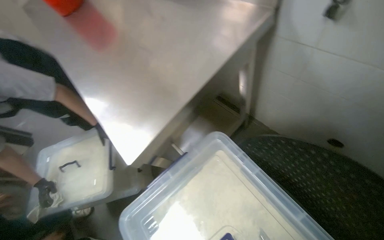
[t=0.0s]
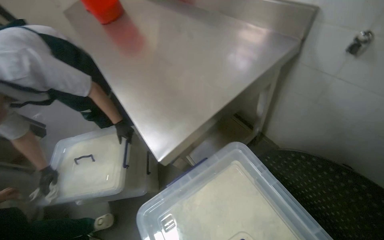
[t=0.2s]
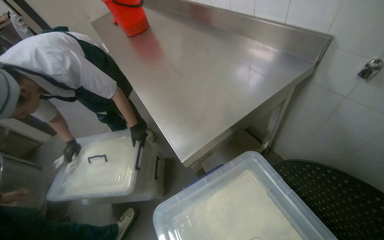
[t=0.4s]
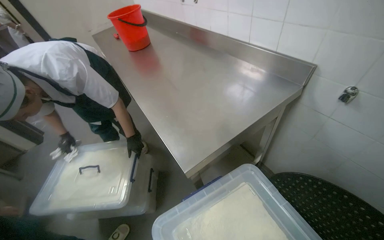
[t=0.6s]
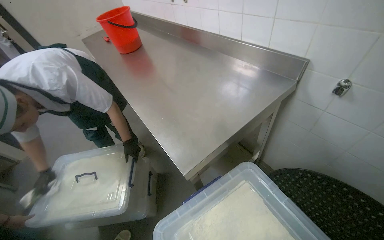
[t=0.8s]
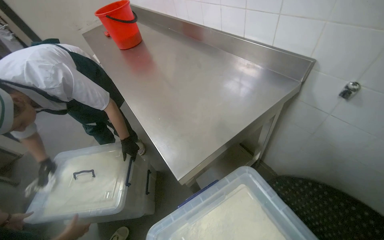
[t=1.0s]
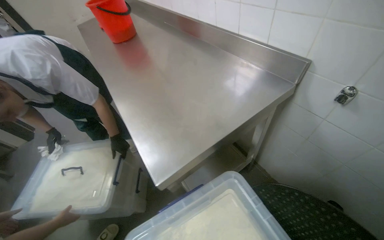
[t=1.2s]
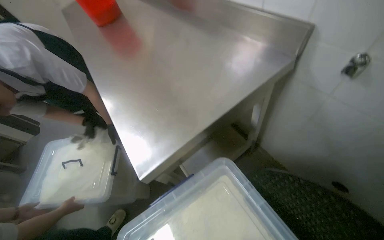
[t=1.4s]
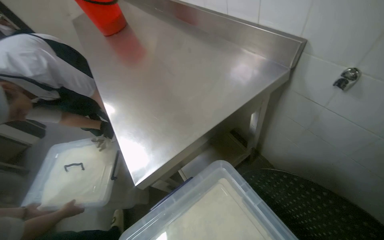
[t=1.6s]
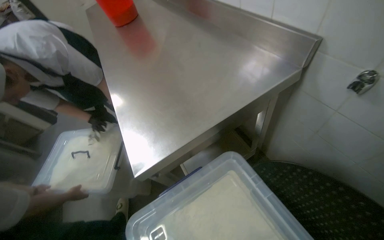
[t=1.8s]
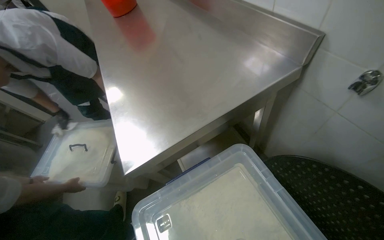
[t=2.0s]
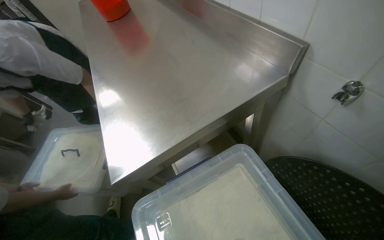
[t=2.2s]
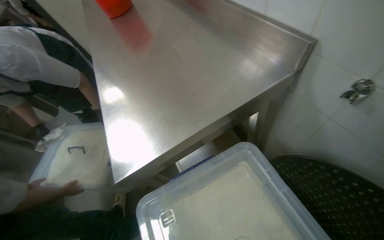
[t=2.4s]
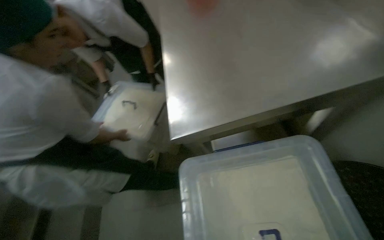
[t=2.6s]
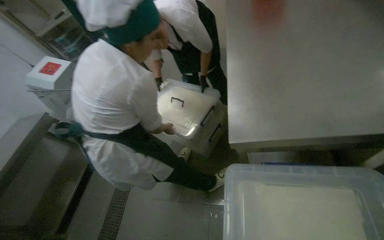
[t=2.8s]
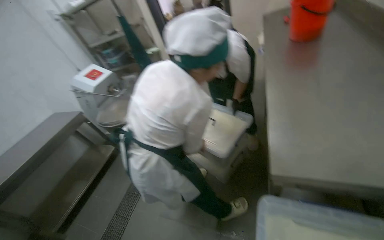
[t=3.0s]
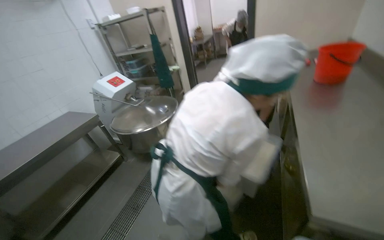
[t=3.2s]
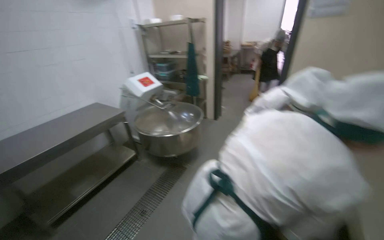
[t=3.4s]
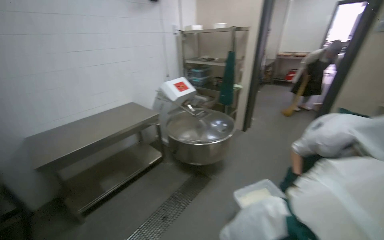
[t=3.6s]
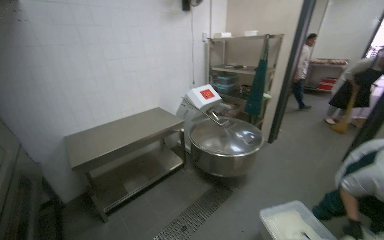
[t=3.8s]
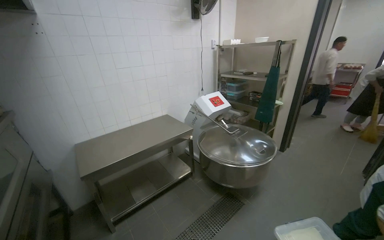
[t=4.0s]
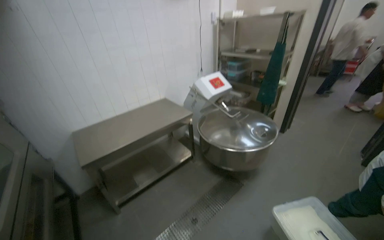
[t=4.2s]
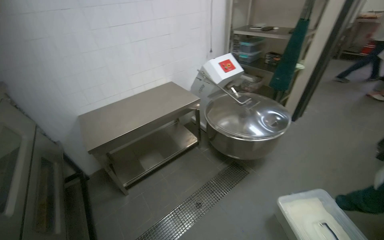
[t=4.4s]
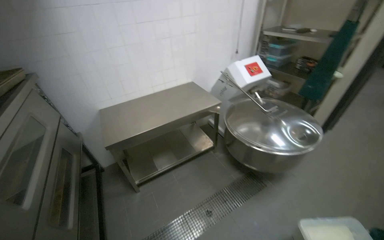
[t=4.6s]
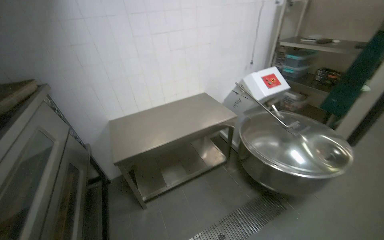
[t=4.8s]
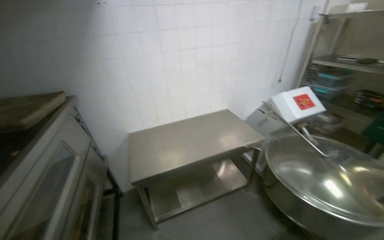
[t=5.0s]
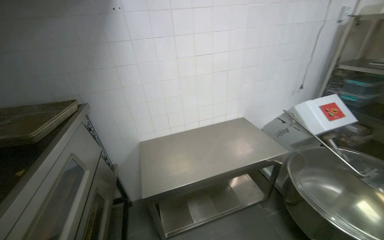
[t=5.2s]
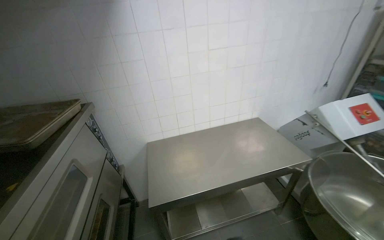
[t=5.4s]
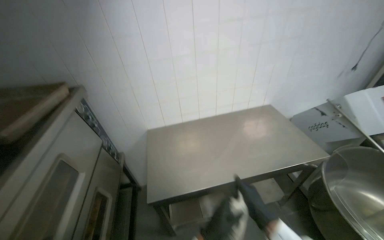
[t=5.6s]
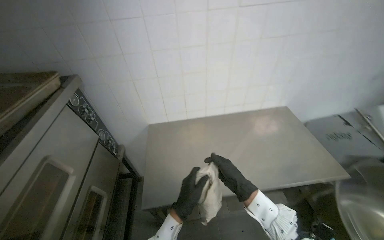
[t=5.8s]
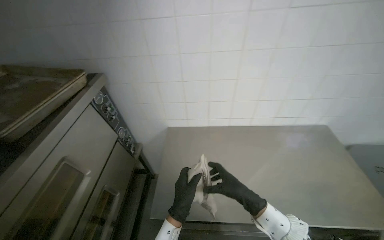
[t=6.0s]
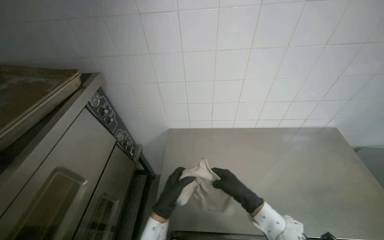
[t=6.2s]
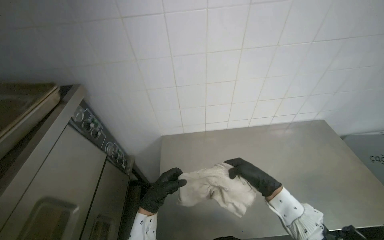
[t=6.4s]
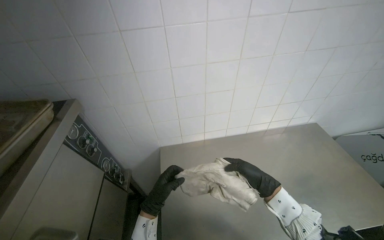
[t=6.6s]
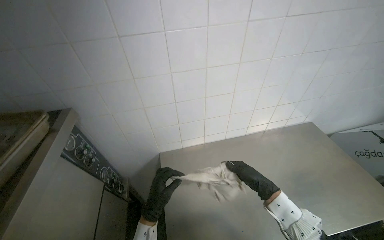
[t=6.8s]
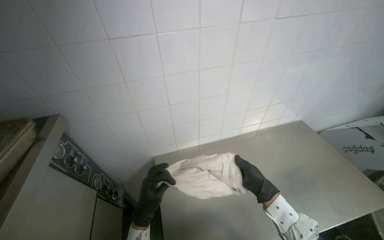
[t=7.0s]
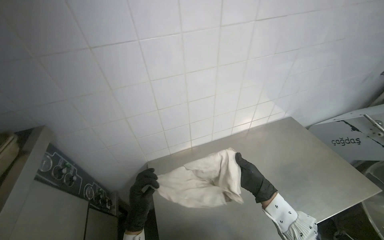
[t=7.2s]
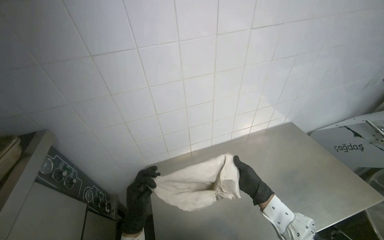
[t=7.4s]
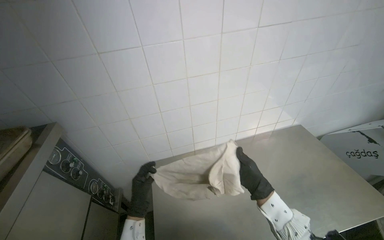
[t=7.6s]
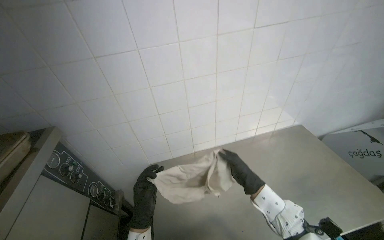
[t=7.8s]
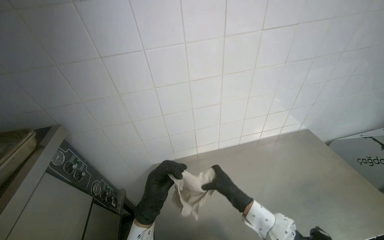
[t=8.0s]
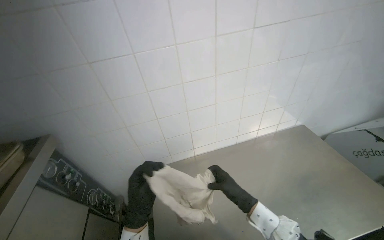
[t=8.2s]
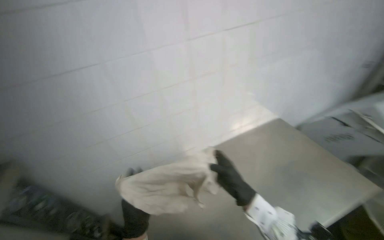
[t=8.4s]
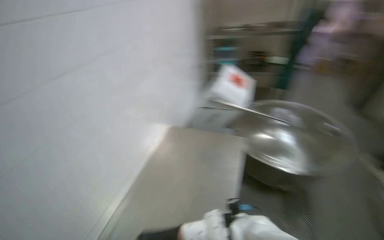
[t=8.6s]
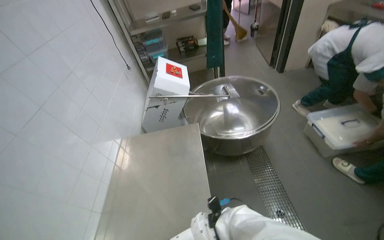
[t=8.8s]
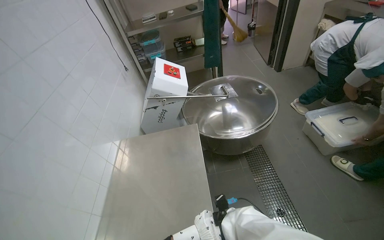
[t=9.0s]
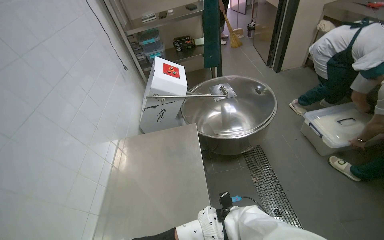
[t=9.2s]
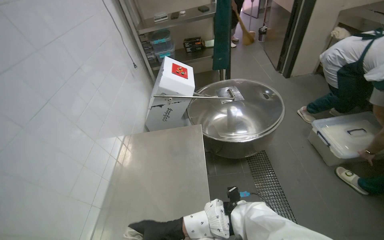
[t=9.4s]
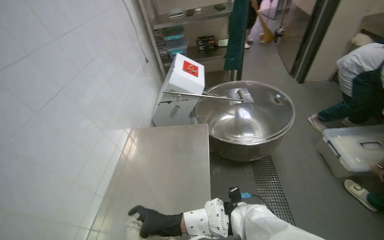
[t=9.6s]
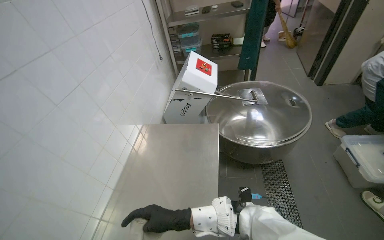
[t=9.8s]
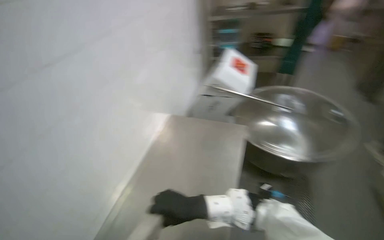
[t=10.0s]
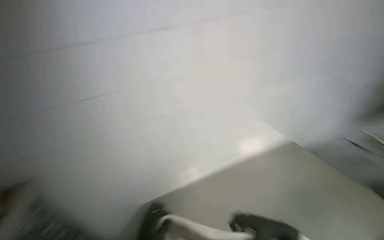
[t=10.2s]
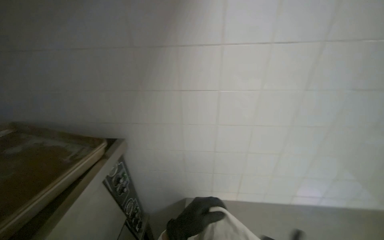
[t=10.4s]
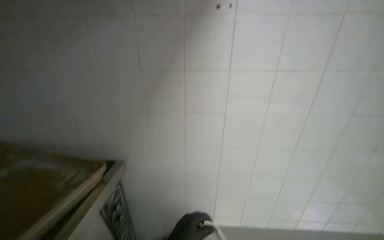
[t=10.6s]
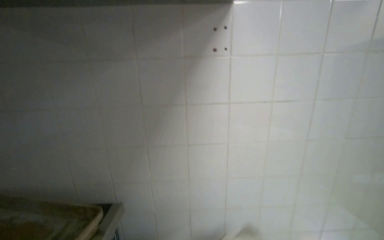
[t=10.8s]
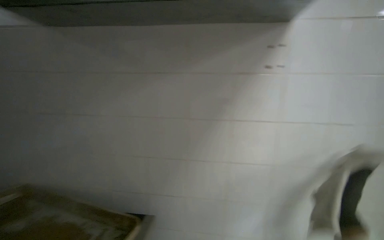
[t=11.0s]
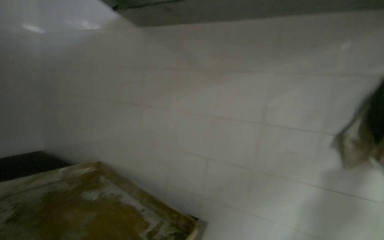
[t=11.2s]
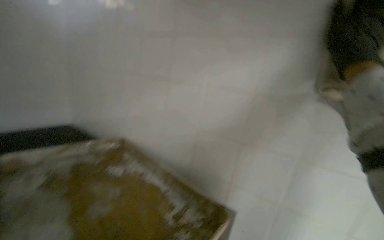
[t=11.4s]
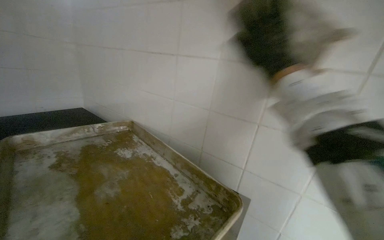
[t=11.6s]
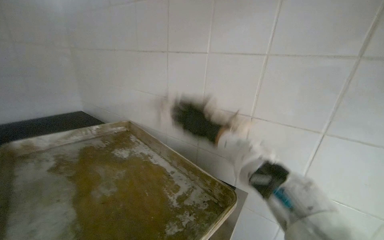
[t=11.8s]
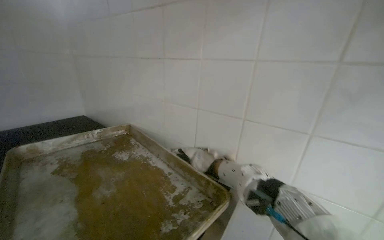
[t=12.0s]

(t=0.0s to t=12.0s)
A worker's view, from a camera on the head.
Job: wiping surfaces.
The whole recording: Wiping tiled kitchen wall. The worker wipes the tiled kitchen wall with a cleaning cloth, moving items like knives and a magnetic strip to clean the surface thoroughly.
t=1.6s - t=3.0s: The wearer looks some 50 degrees further to the left.
t=3.0s - t=4.4s: The wearer moves about 80 cm. The head turns to the left by roughly 35 degrees.
t=4.4s - t=6.0s: The wearer moves some 90 cm. The head turns to the left by roughly 40 degrees.
t=6.0s - t=7.6s: The wearer's head swings about 15 degrees to the right.
t=7.6s - t=9.0s: The wearer looks some 80 degrees further to the right.
t=9.0s - t=10.4s: The wearer looks roughly 55 degrees further to the left.
t=10.4s - t=12.0s: The view pans to the left by approximately 25 degrees. The view tilts approximately 15 degrees upward.

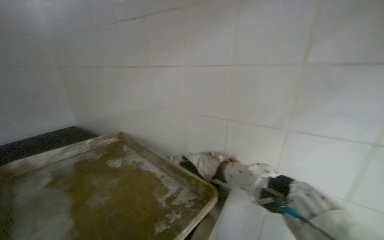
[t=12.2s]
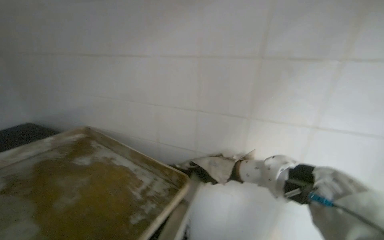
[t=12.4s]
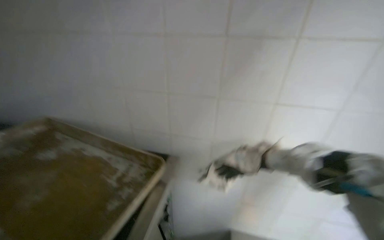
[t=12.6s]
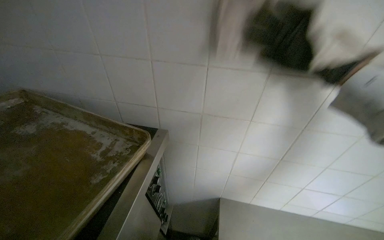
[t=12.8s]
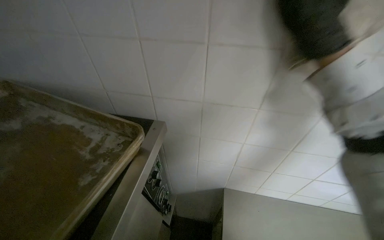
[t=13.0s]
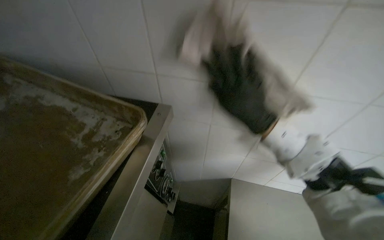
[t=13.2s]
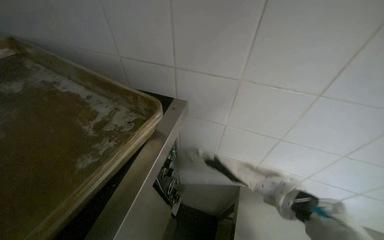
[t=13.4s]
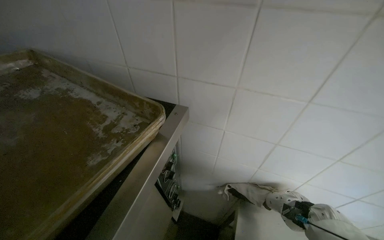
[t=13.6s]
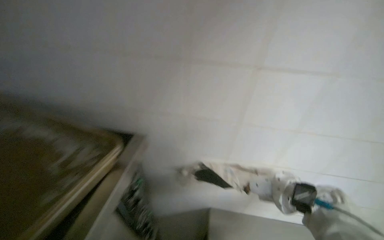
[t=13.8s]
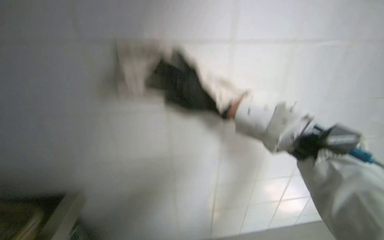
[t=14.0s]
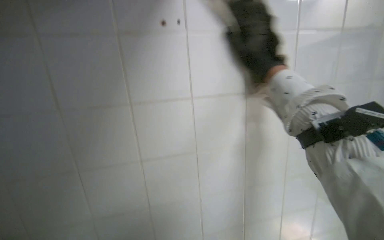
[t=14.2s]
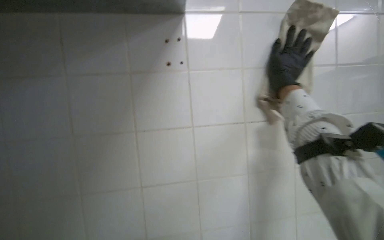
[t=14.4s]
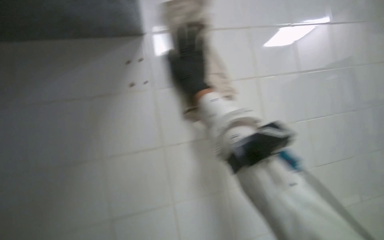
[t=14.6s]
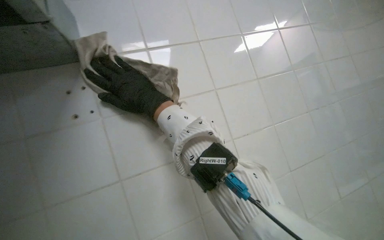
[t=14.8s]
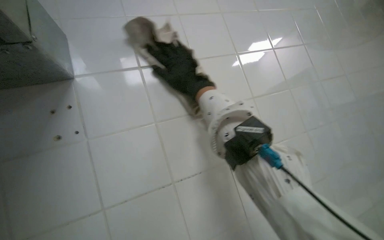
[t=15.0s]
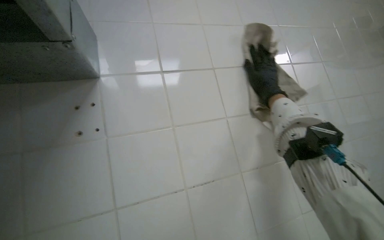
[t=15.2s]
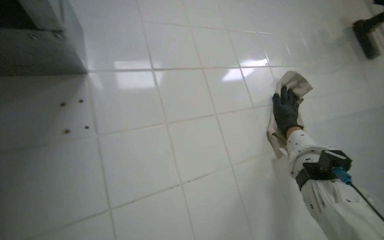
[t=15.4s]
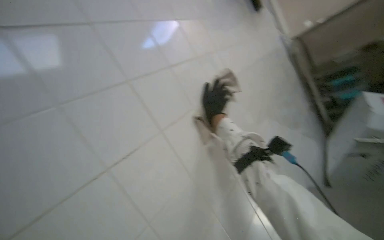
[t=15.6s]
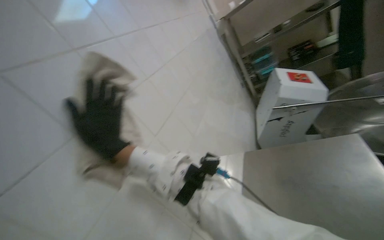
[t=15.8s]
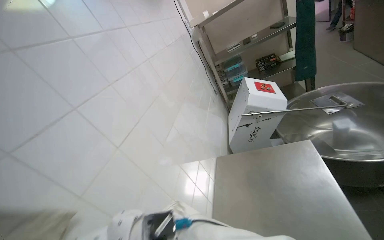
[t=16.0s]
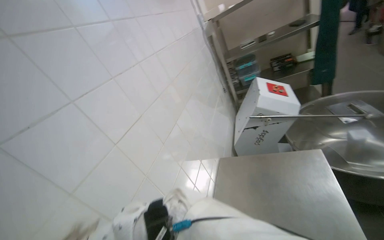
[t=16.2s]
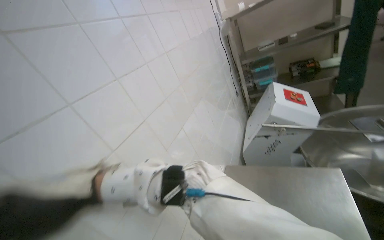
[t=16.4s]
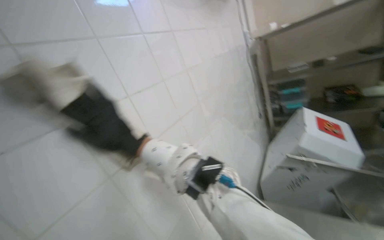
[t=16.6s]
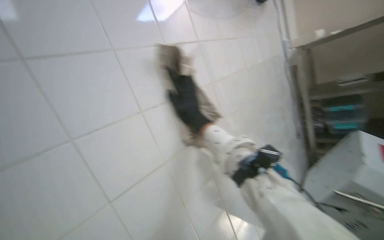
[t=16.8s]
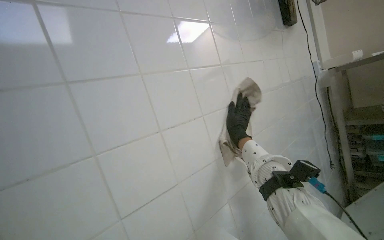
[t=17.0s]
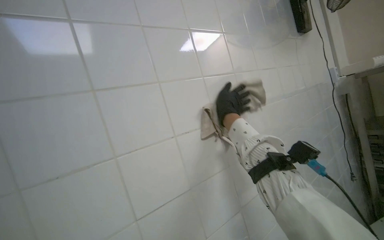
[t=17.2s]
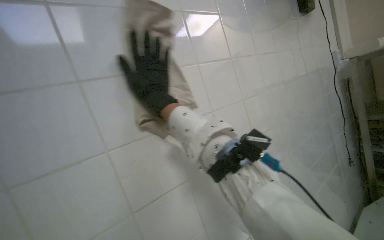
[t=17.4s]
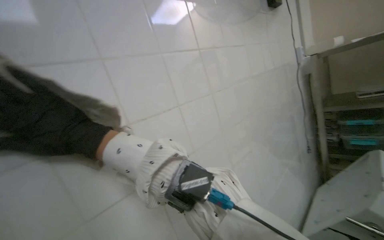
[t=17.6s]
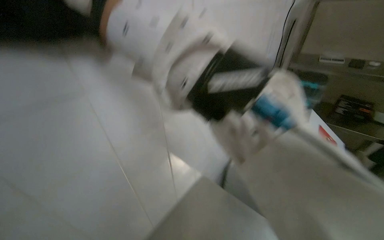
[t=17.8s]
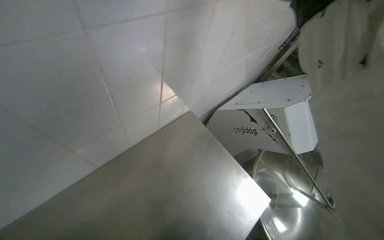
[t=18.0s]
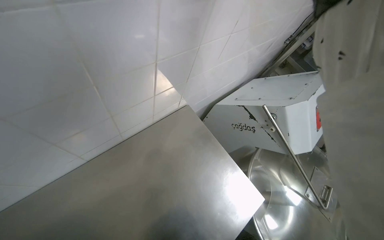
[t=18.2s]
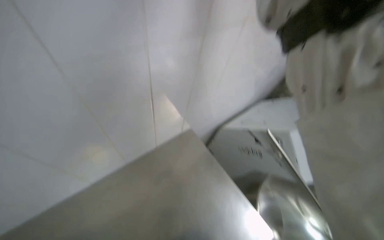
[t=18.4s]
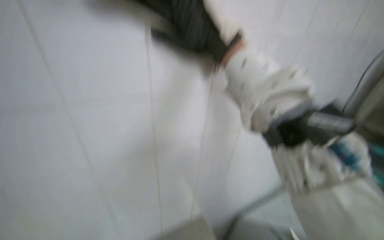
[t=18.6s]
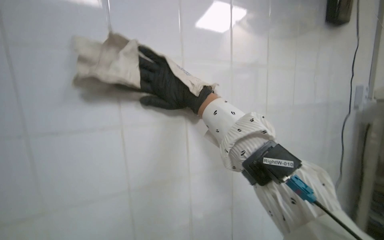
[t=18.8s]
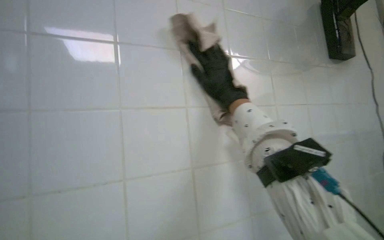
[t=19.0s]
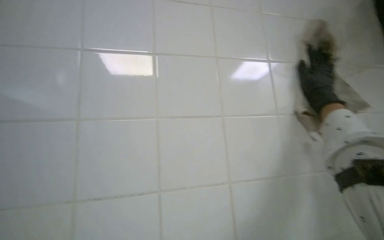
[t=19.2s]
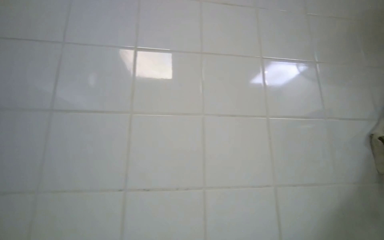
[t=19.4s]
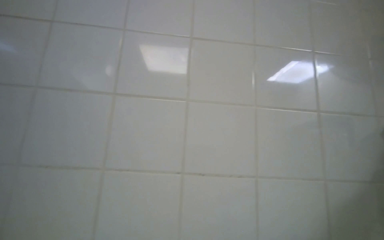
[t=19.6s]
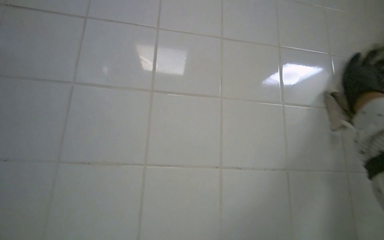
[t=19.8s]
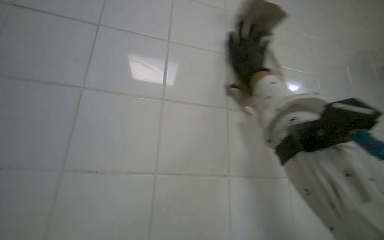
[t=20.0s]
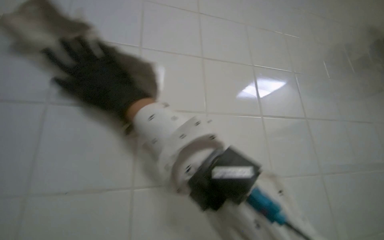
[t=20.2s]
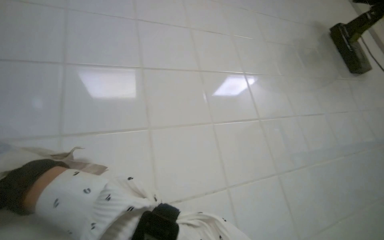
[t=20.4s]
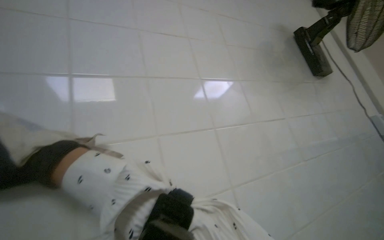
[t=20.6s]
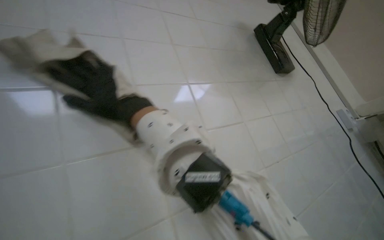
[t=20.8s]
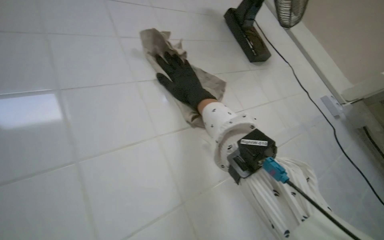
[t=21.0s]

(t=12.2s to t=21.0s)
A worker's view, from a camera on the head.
Job: wiping surfaces.
The whole recording: Wiping tiled kitchen wall. The worker wipes the tiled kitchen wall with a cleaning cloth, moving items like knives and a magnetic strip to clean the surface thoroughly.
t=12.2s - t=13.6s: The view tips downward by about 25 degrees.
t=13.6s - t=15.2s: The camera pitches upward, by roughly 30 degrees.
t=15.2s - t=16.6s: The view pans to the right by about 25 degrees.
t=16.6s - t=18.0s: The view tilts some 20 degrees downward.
t=19.6s - t=21.0s: The head rotates approximately 20 degrees to the right.
